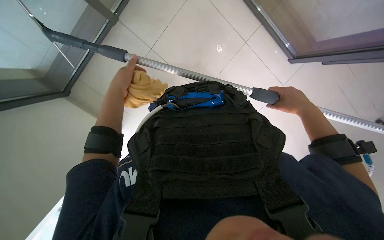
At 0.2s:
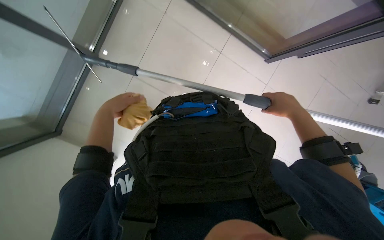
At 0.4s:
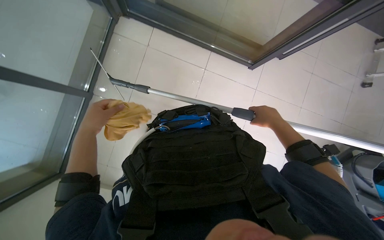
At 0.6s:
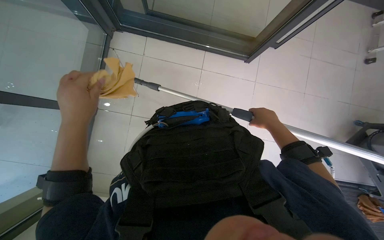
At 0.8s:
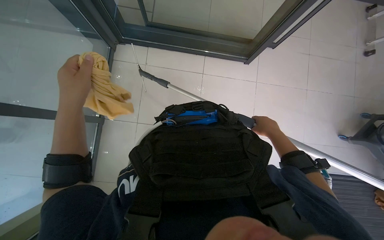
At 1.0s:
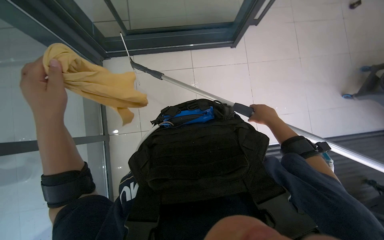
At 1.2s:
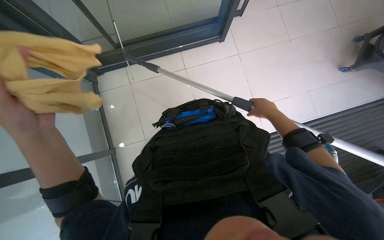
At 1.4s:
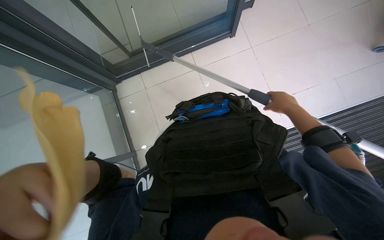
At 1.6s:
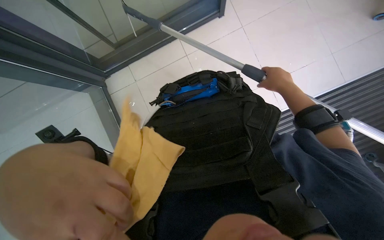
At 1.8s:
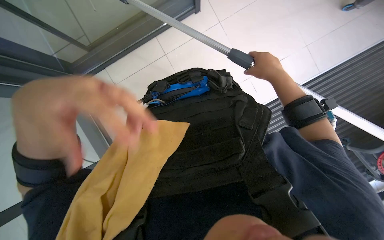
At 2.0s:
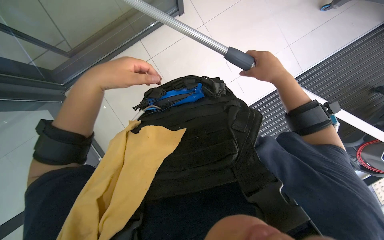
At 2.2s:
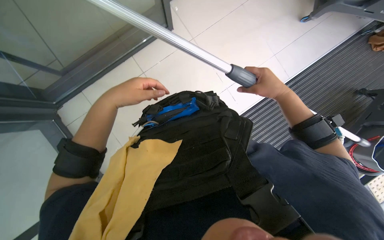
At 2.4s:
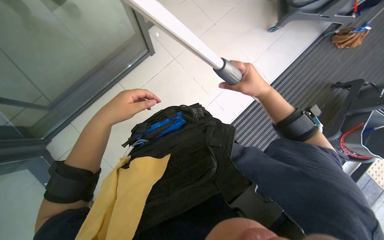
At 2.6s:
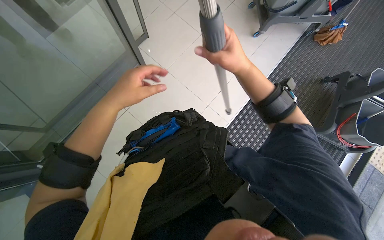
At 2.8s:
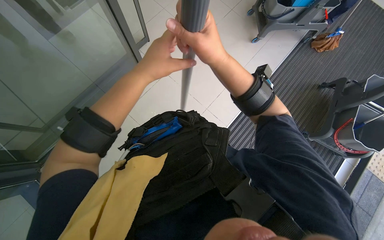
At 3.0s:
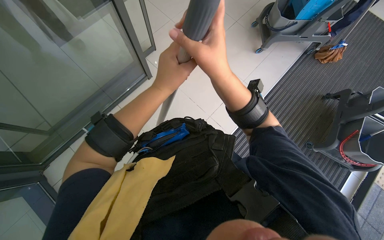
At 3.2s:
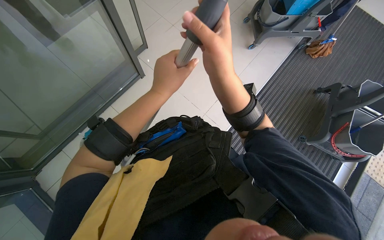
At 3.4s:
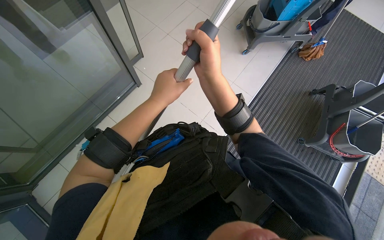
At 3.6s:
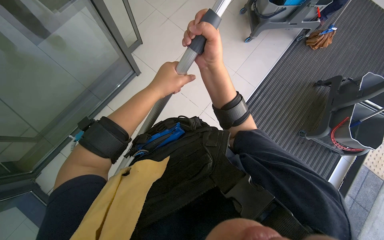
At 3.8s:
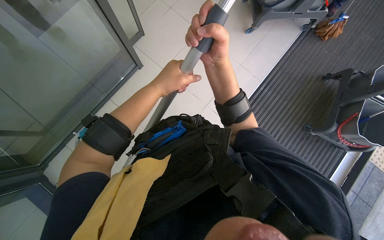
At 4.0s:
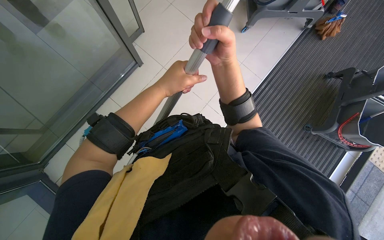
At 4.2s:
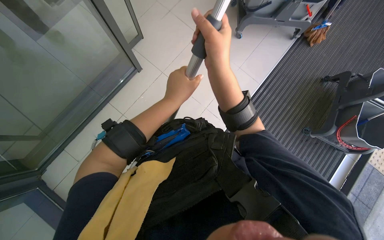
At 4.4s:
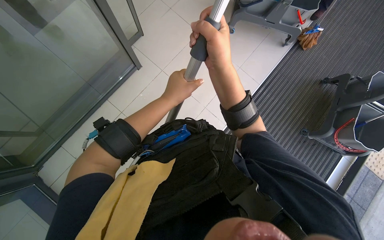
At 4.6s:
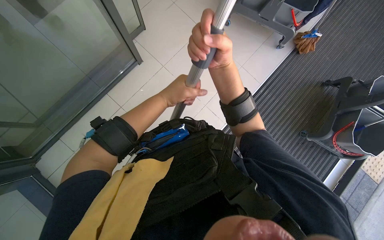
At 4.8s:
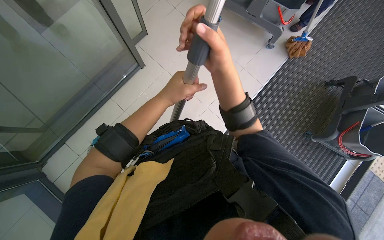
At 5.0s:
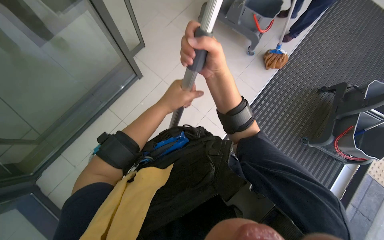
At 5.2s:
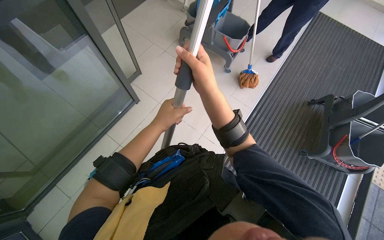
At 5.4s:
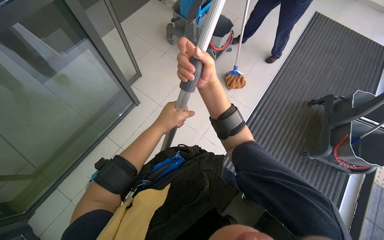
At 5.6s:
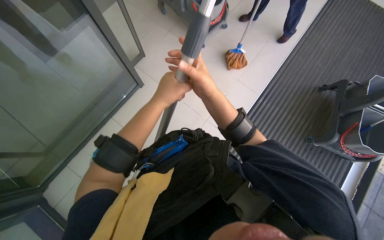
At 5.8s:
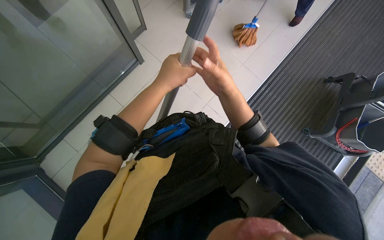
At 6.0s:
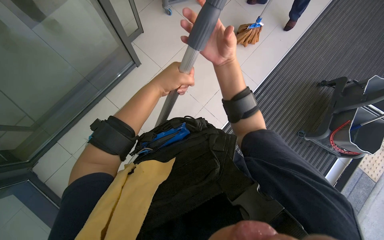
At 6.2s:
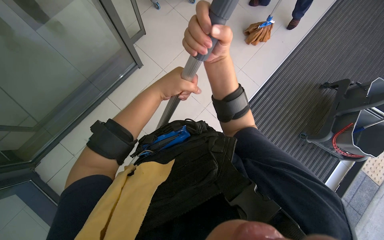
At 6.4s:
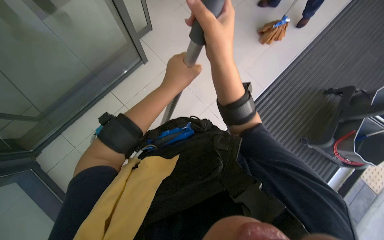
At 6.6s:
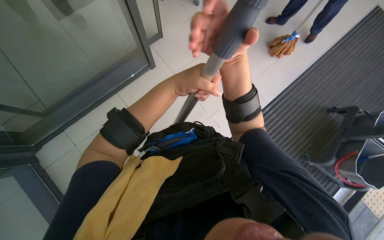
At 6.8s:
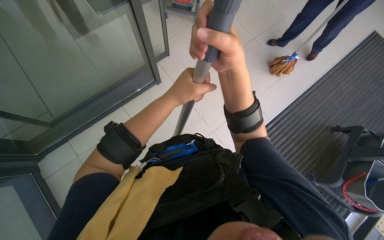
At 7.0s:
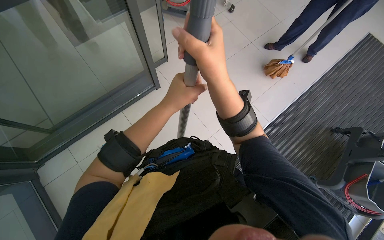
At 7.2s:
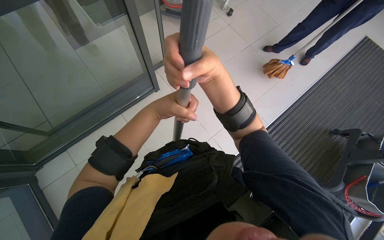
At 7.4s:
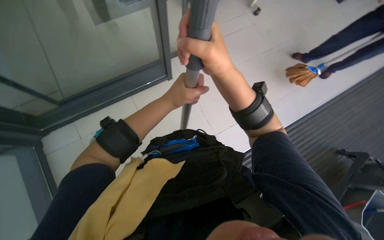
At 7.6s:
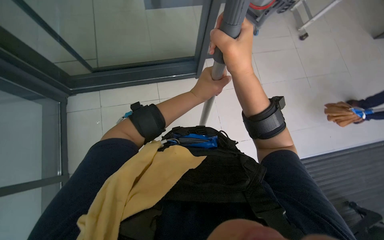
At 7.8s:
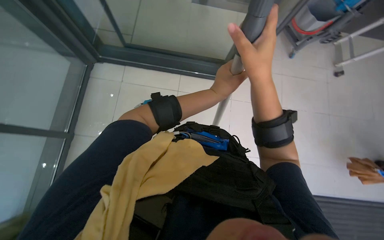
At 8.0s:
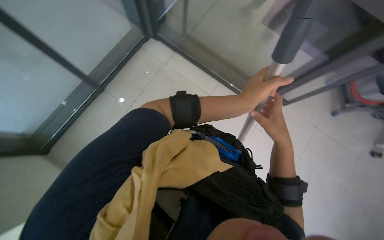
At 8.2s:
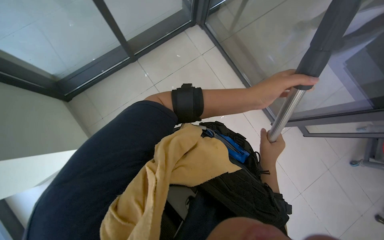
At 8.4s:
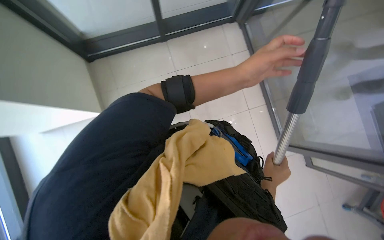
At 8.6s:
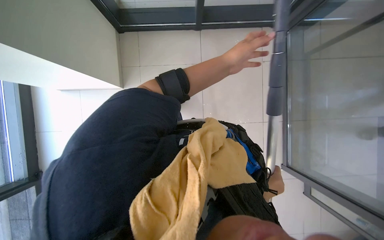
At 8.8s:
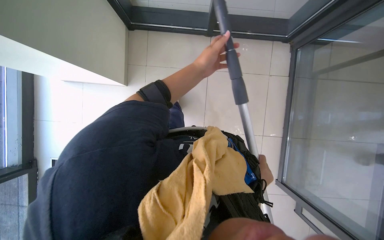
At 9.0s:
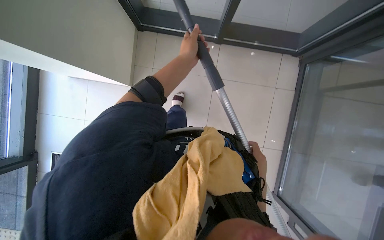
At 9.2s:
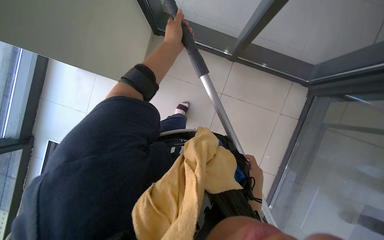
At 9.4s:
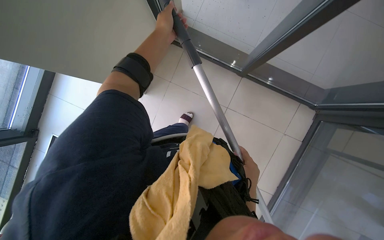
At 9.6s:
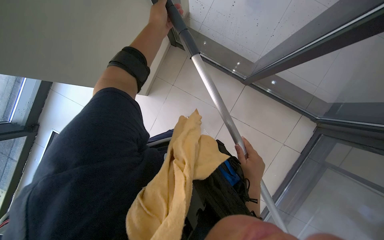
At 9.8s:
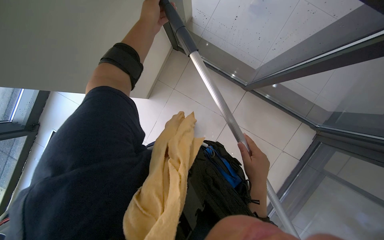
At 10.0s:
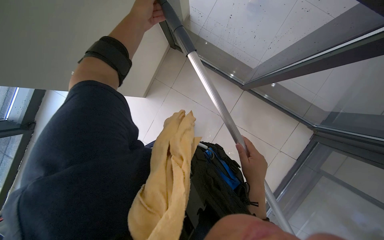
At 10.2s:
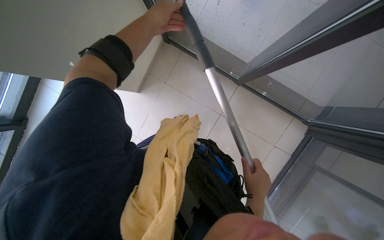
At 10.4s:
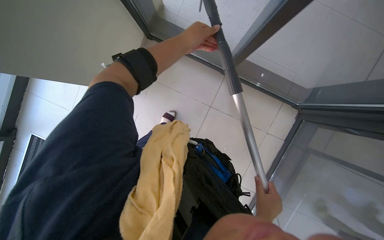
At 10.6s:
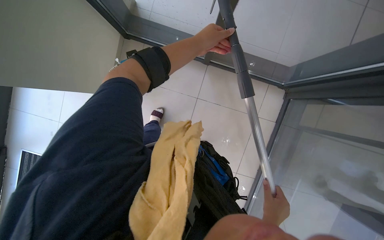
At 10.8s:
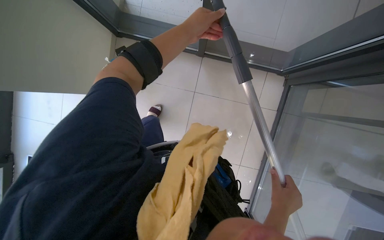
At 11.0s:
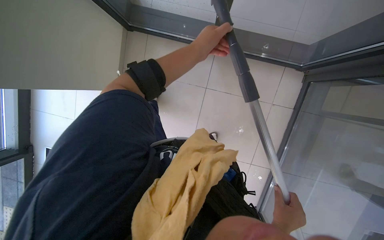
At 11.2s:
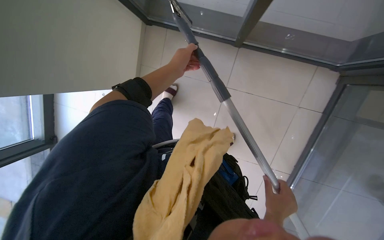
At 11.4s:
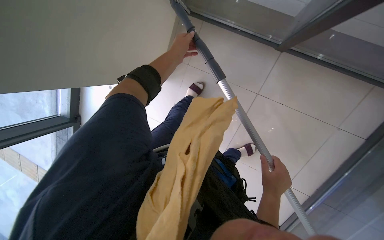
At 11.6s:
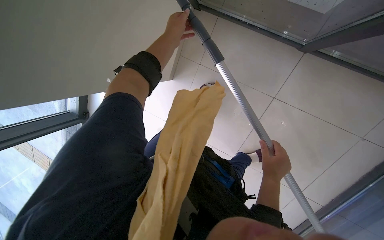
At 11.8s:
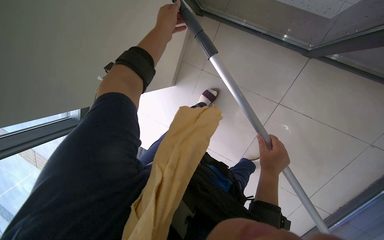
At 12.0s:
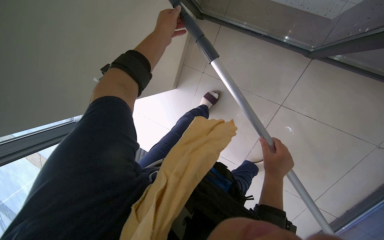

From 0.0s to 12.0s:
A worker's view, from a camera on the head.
Job: cleaning windows.
The whole recording: Cleaning glass windows. The worker cleans the large glass windows using a squeegee on a long pole and a cloth.
From 0.0s to 1.6s: Everything in view rotates approximately 45 degrees counterclockwise.
From 1.6s to 3.0s: The head rotates about 30 degrees to the right. The view tilts about 20 degrees upward. The right hand shifts roughly 30 cm nearer to the camera and to the left.
From 3.0s to 4.4s: The right hand travels farther from the camera by roughly 10 cm.
From 6.0s to 7.6s: The scene rotates clockwise by roughly 35 degrees.
From 7.6s to 9.0s: The head turns to the left by some 110 degrees.
From 10.4s to 12.0s: The view swings approximately 20 degrees to the left. The hands both shift up the picture by about 15 cm.

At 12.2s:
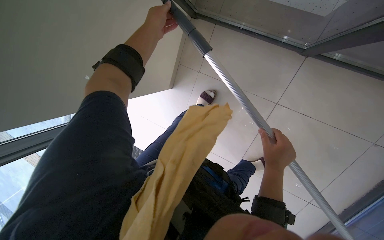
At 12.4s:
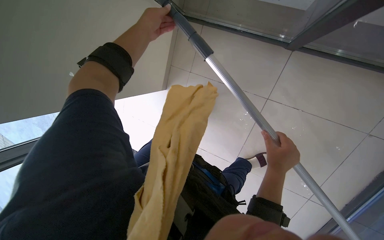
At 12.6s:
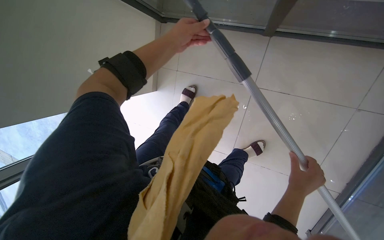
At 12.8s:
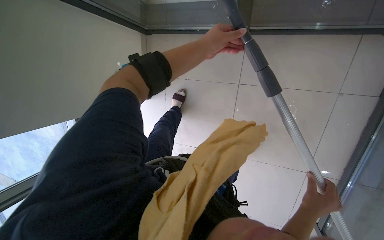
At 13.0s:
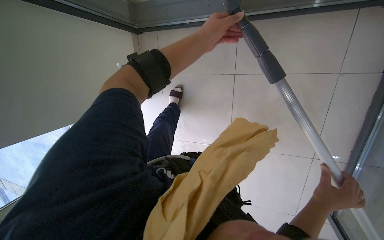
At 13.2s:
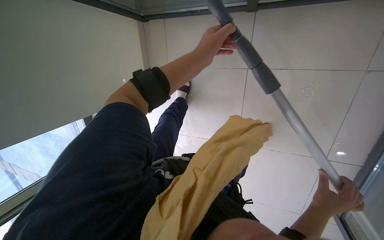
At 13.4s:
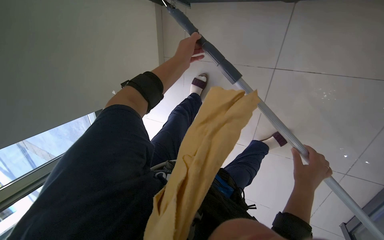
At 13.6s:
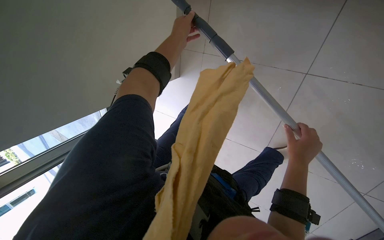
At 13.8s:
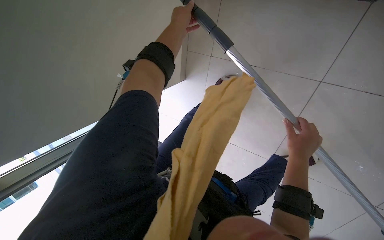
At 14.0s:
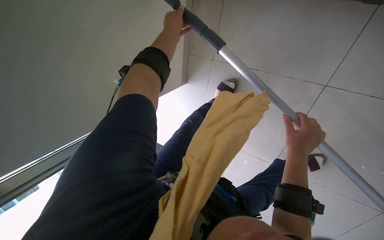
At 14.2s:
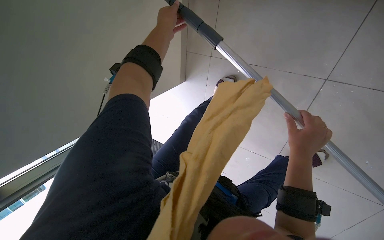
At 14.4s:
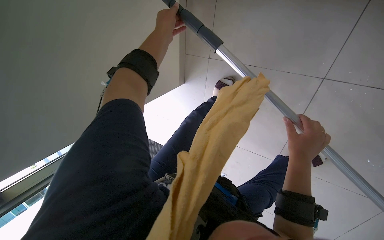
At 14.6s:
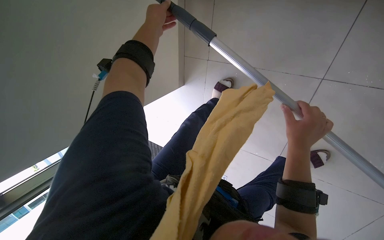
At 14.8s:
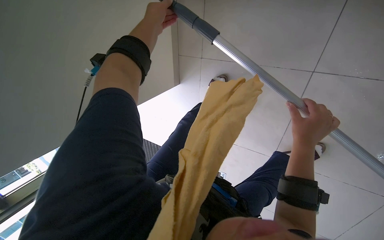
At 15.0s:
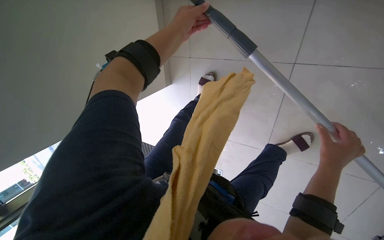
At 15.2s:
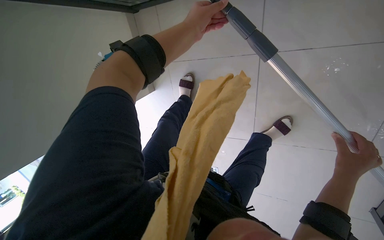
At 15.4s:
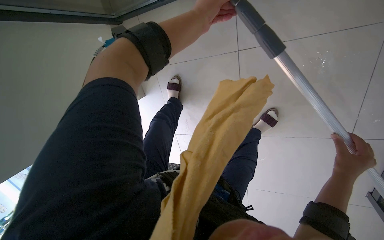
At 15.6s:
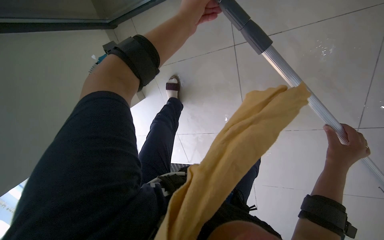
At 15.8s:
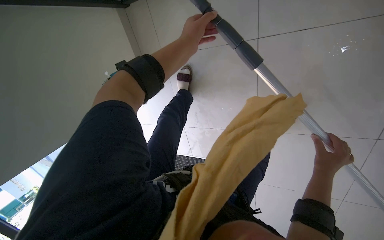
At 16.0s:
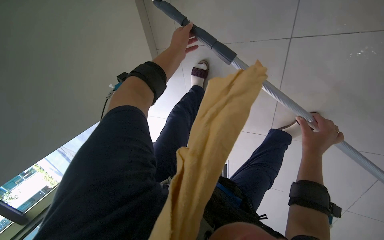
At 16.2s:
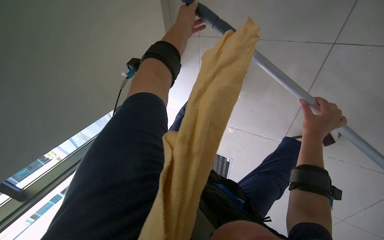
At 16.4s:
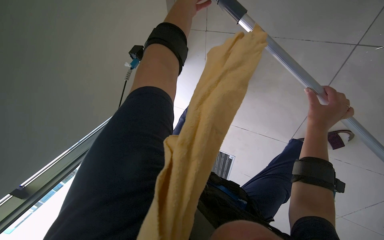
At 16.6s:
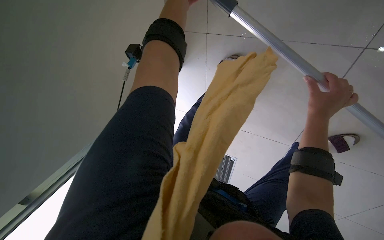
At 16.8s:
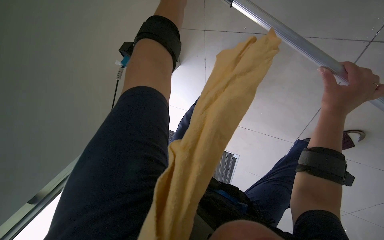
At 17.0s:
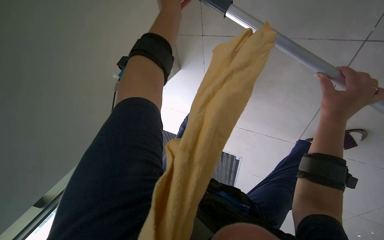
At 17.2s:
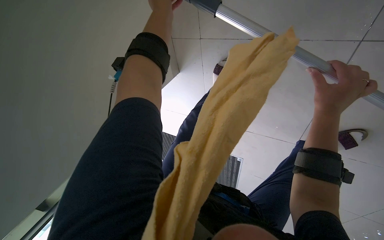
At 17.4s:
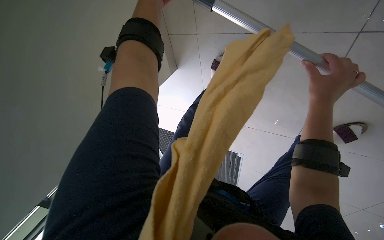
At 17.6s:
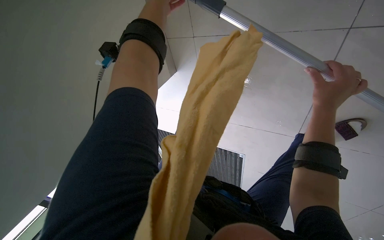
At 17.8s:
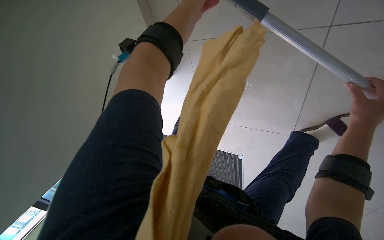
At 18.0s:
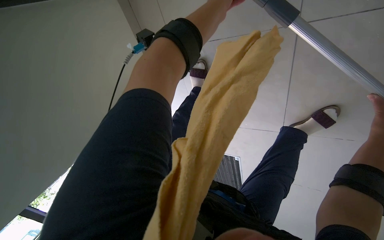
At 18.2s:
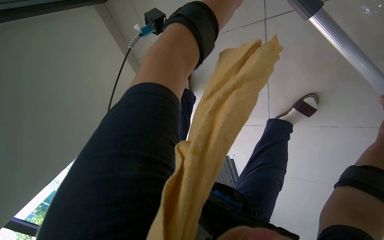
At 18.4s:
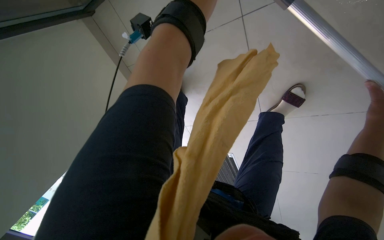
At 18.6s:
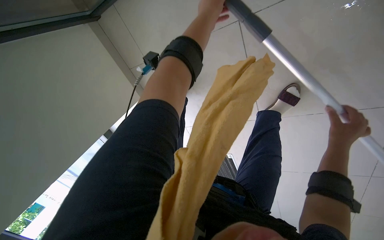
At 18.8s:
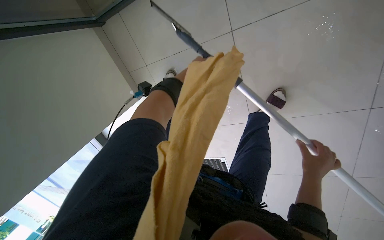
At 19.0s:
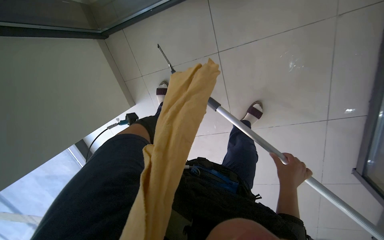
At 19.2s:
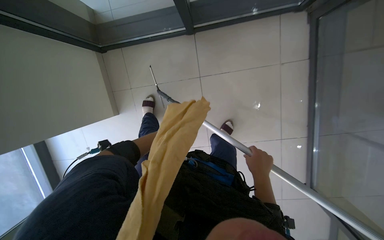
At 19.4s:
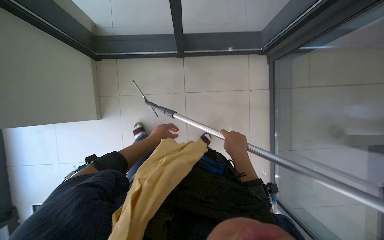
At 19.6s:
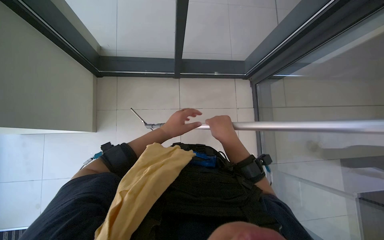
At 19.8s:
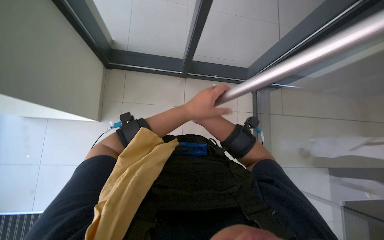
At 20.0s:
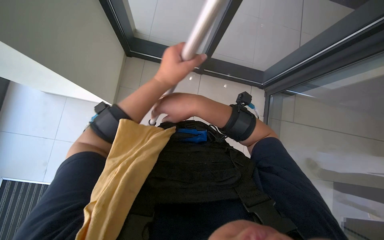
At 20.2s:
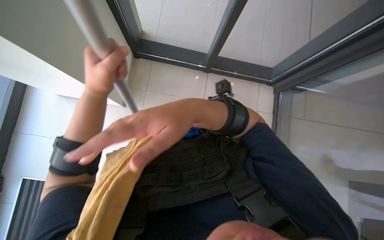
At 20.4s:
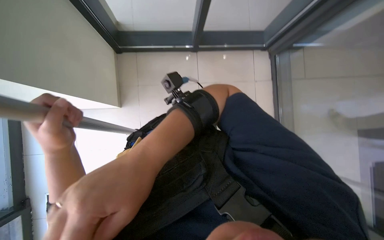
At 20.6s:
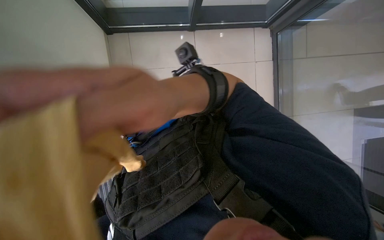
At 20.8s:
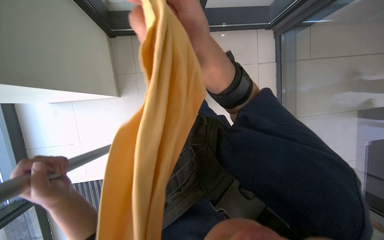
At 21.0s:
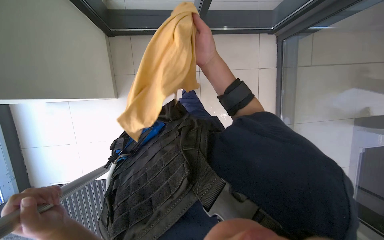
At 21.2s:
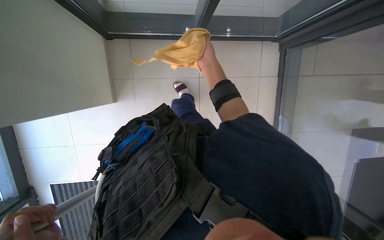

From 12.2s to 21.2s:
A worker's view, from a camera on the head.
Job: cleaning windows.
The whole recording: Cleaning glass windows. The worker cleans the large glass windows using a squeegee on a long pole and a cloth.
From 12.2s to 13.8s: The left hand moves to the right, approximately 25 cm, while the right hand moves to the right, about 15 cm, and travels down the picture and back again, approximately 20 cm each way.
From 13.8s to 15.2s: The right hand shifts approximately 15 cm to the right and down the picture.
From 18.2s to 19.8s: The head travels approximately 50 cm. The camera sweeps to the right, by roughly 25 degrees. The view tilts approximately 25 degrees upward.
From 19.8s to 21.2s: The view tips downward by some 15 degrees.
